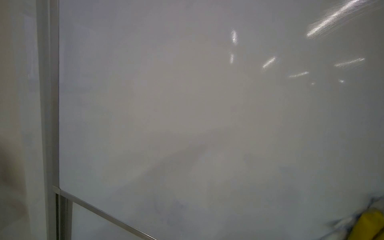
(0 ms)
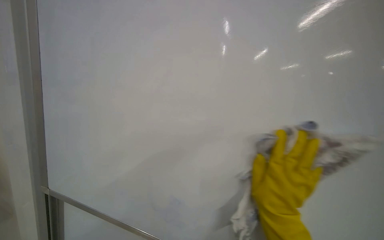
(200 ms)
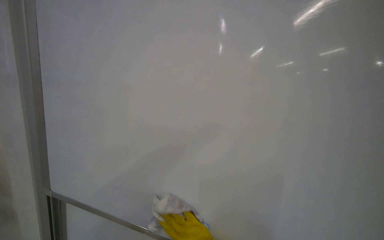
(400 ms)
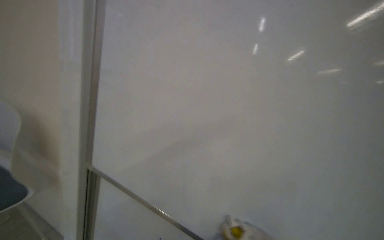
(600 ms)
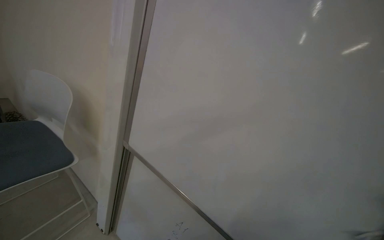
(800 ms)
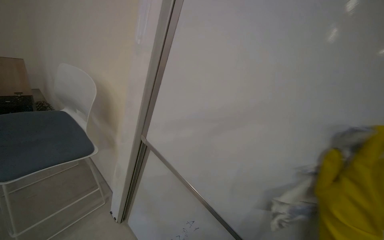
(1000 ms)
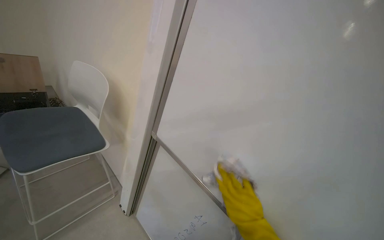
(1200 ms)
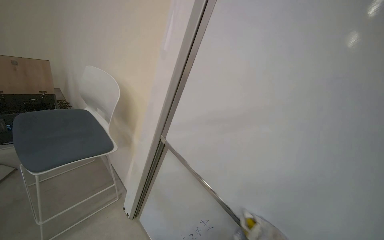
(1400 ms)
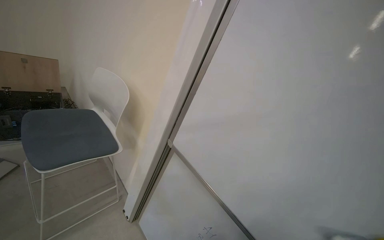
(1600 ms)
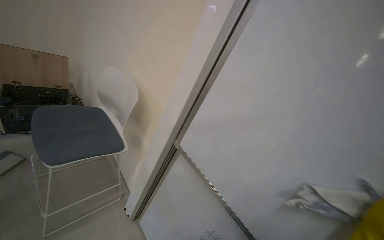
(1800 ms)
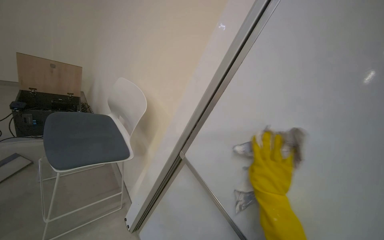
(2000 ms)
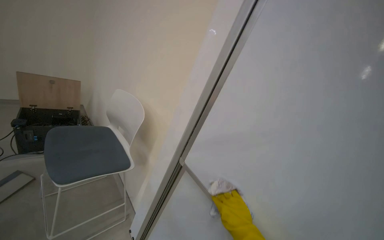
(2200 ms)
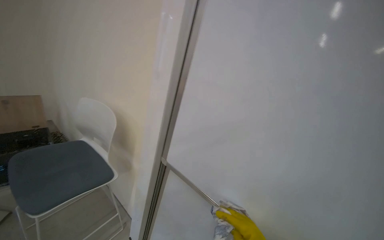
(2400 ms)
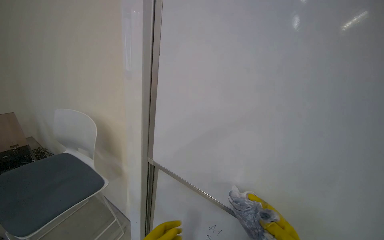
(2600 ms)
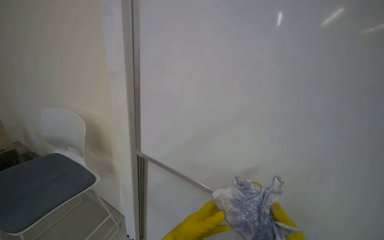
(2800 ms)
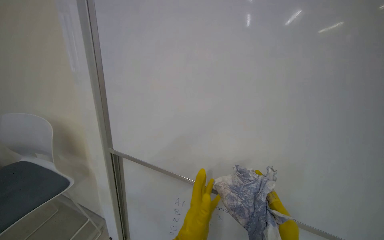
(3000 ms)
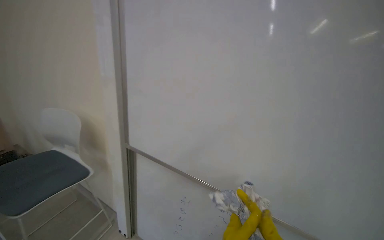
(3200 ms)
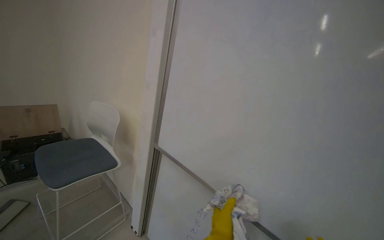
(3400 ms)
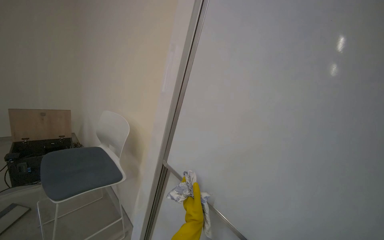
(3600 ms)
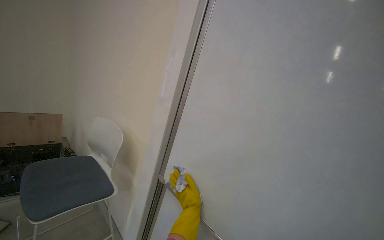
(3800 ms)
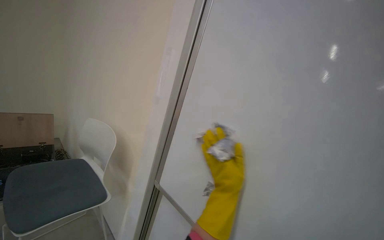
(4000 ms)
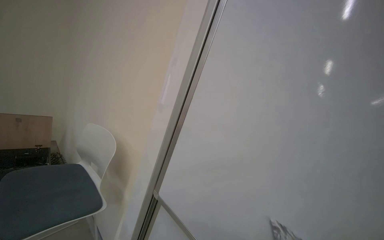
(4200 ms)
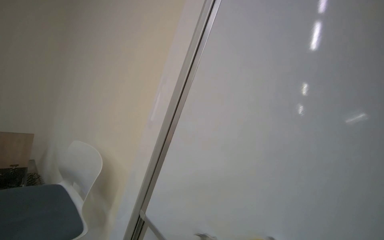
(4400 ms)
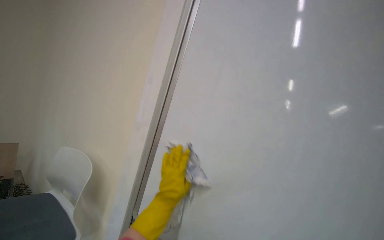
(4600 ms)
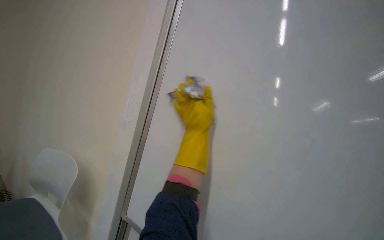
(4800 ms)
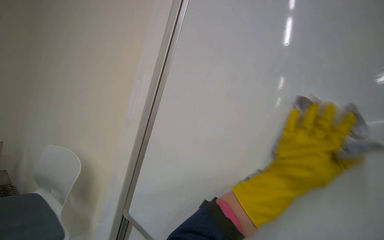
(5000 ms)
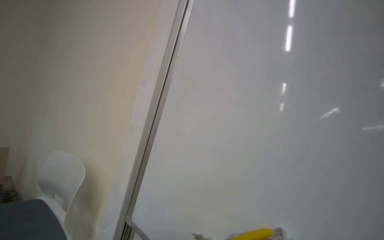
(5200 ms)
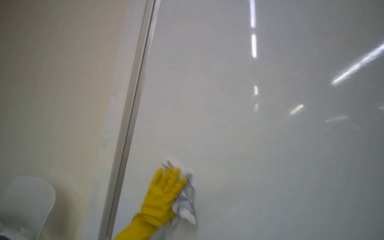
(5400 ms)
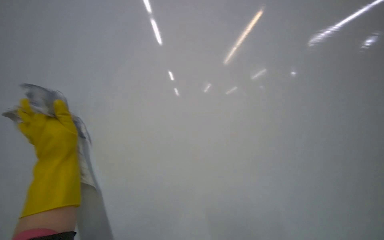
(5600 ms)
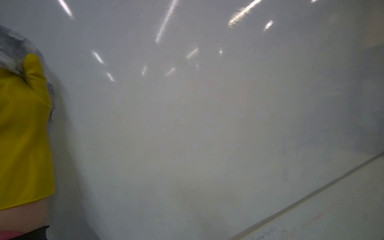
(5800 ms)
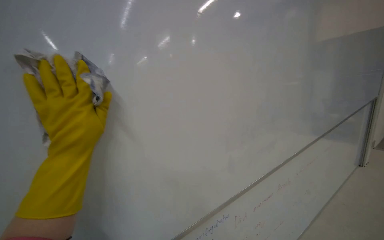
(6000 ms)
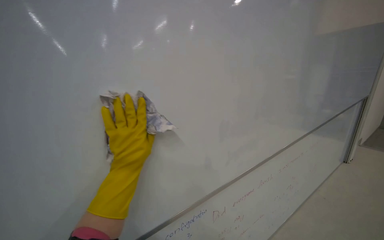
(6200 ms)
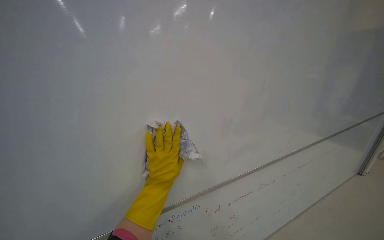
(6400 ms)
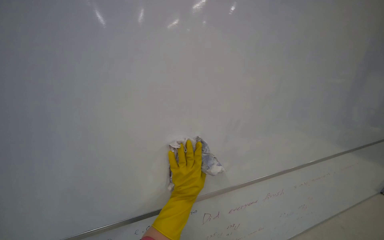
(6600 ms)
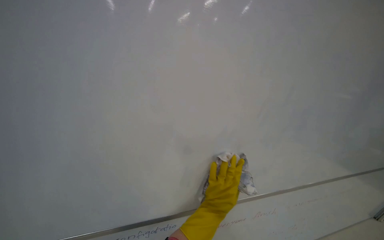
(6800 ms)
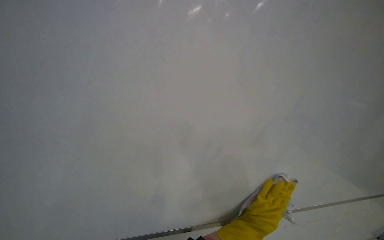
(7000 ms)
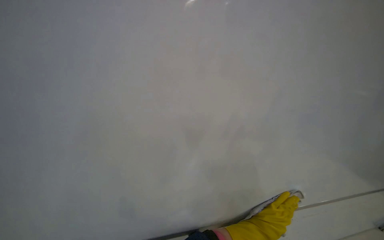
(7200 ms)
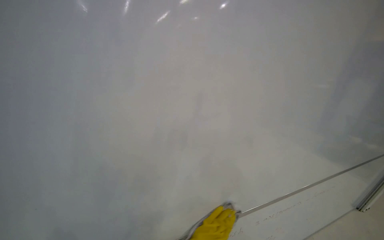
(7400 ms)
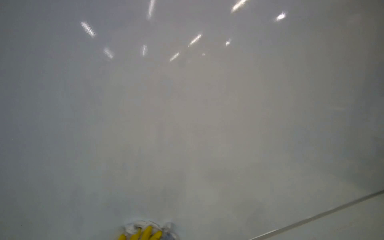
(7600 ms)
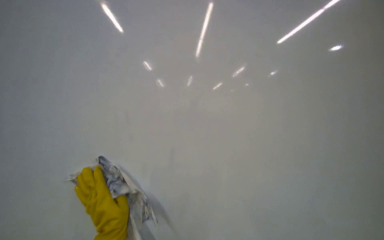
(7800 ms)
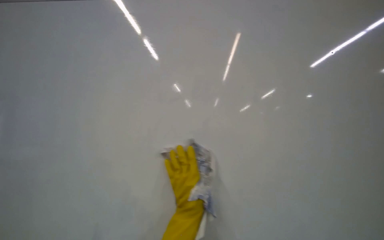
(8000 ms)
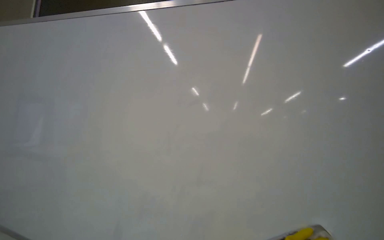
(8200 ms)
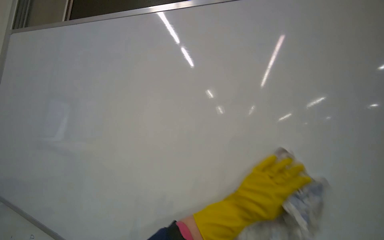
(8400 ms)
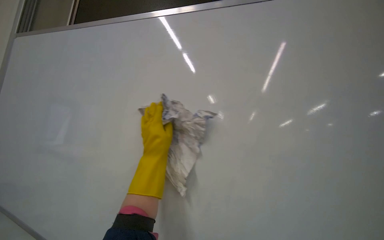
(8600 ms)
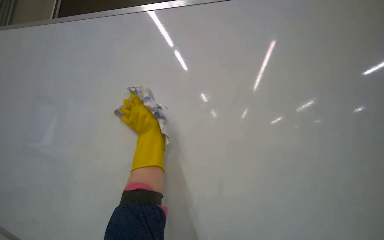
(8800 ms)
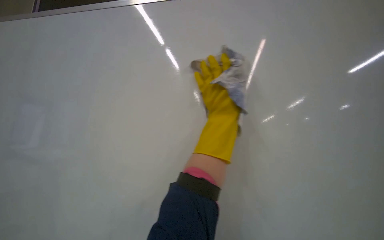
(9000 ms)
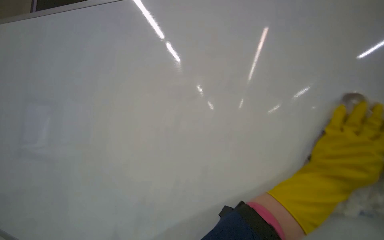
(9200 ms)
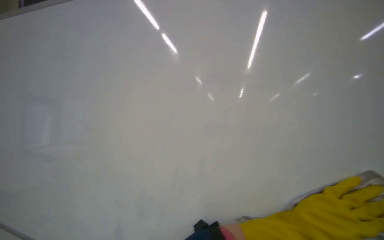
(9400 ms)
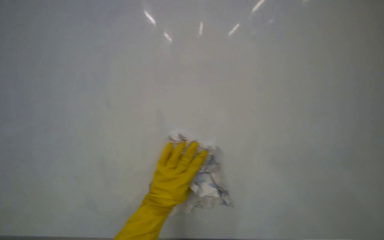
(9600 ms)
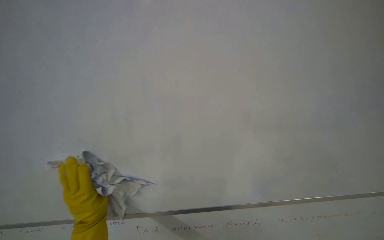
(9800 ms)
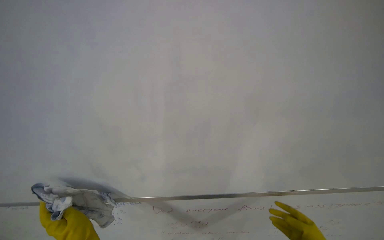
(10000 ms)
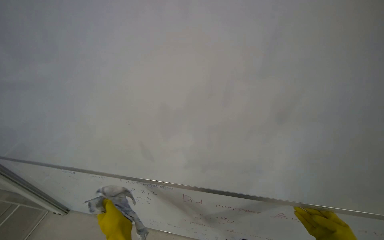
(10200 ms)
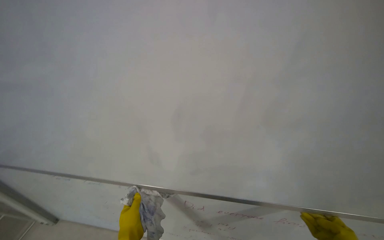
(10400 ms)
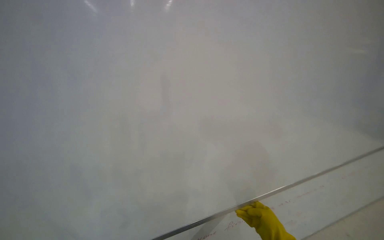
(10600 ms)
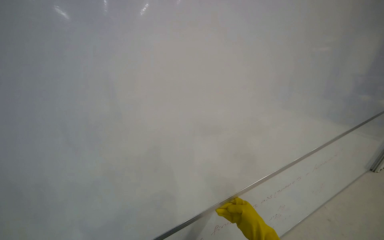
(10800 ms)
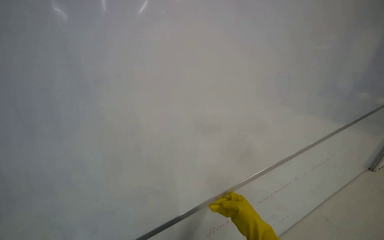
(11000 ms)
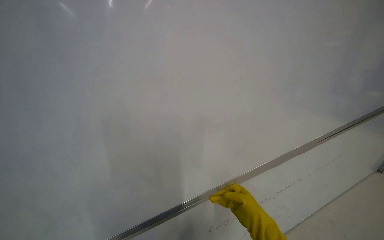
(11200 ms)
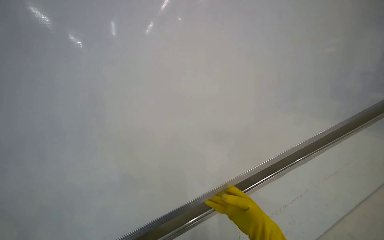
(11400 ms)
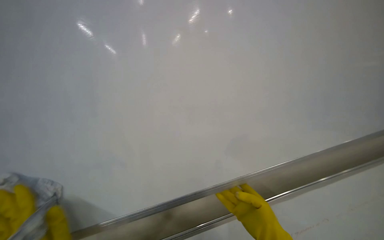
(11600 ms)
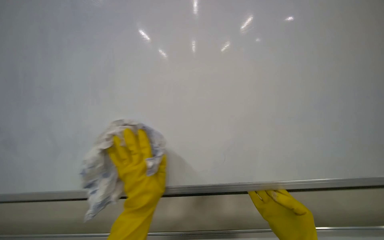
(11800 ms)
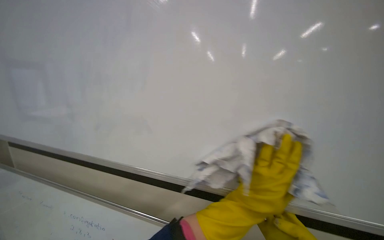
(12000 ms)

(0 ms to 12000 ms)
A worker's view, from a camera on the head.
Job: wiping surfaces.
The whole recording: Cleaning whiteboard surface. The worker cleans the whiteboard surface with a cloth.
1600 ms - 3000 ms: The head turns to the right by about 30 degrees.
3000 ms - 4400 ms: The head rotates roughly 25 degrees to the left. The camera pitches upward, by approximately 20 degrees.
9000 ms - 10400 ms: The camera sweeps to the left, by some 20 degrees. The view tilts approximately 25 degrees downward.

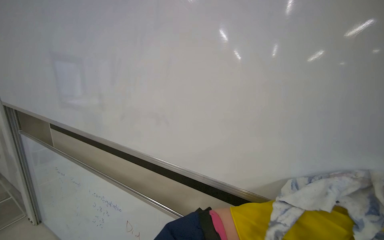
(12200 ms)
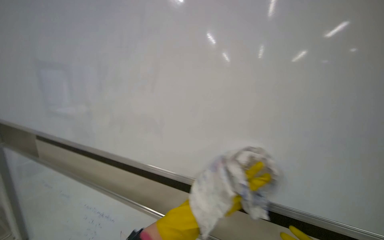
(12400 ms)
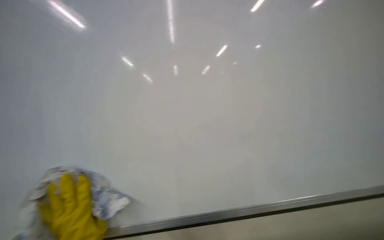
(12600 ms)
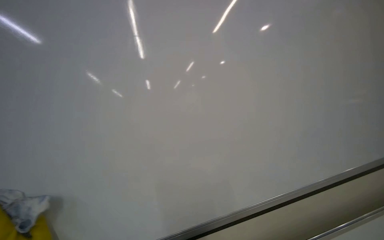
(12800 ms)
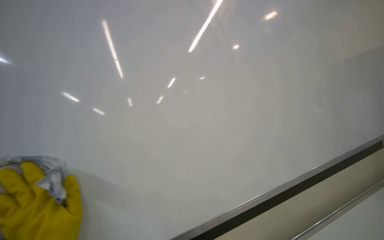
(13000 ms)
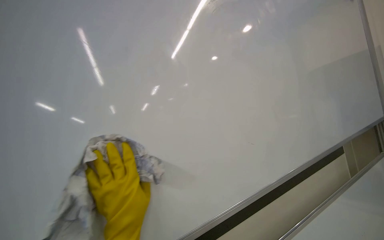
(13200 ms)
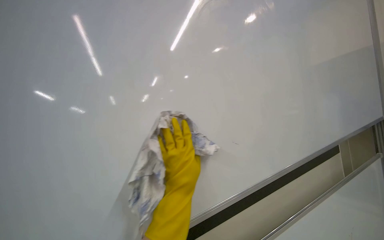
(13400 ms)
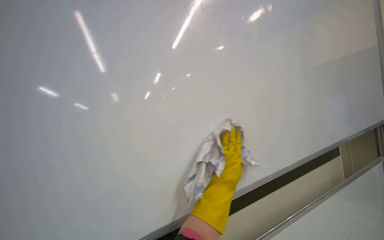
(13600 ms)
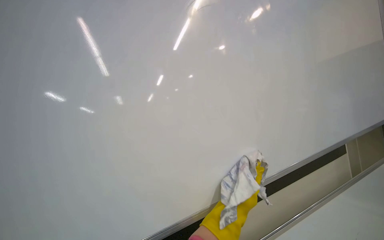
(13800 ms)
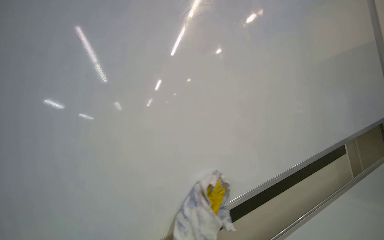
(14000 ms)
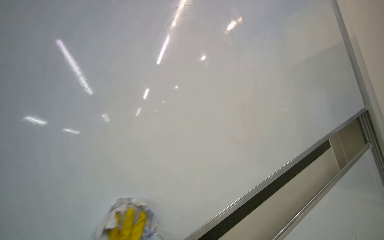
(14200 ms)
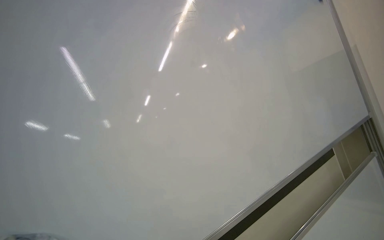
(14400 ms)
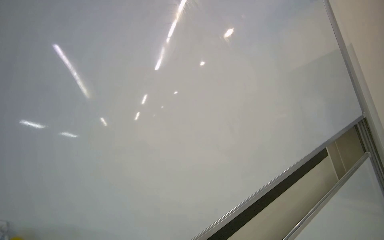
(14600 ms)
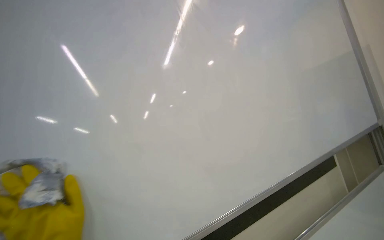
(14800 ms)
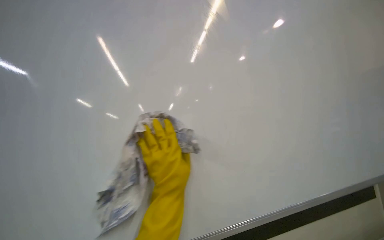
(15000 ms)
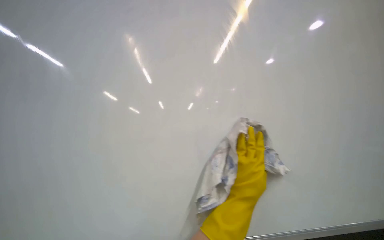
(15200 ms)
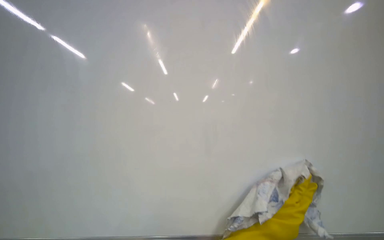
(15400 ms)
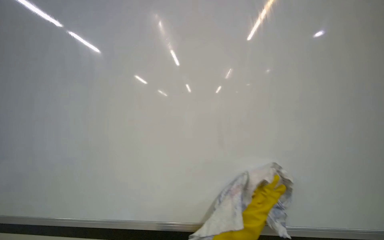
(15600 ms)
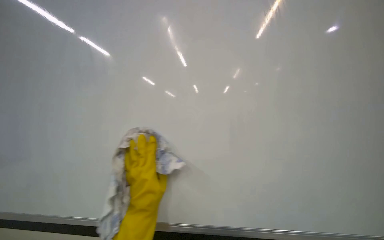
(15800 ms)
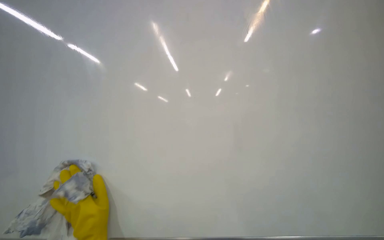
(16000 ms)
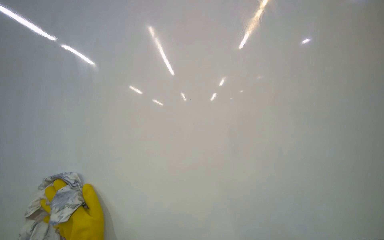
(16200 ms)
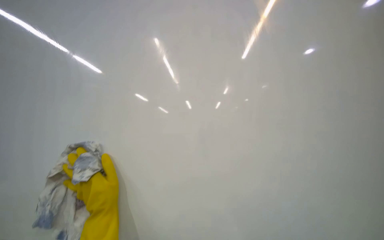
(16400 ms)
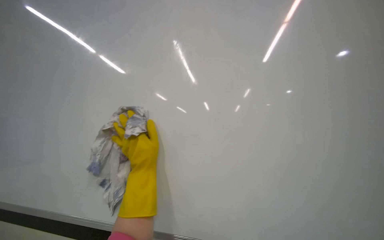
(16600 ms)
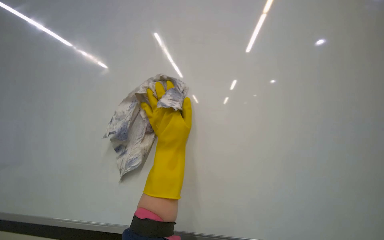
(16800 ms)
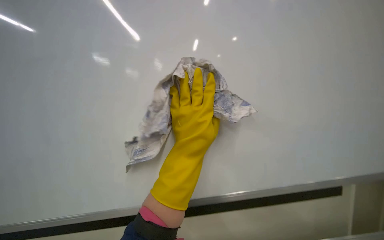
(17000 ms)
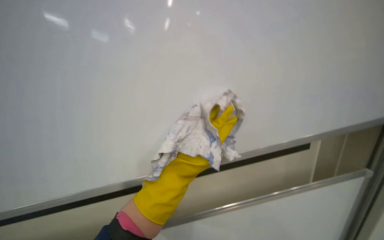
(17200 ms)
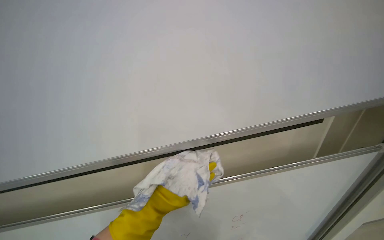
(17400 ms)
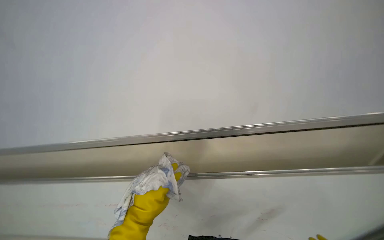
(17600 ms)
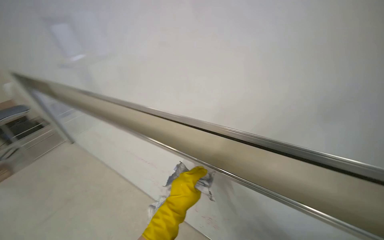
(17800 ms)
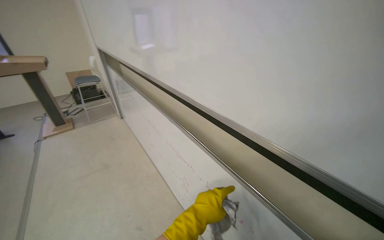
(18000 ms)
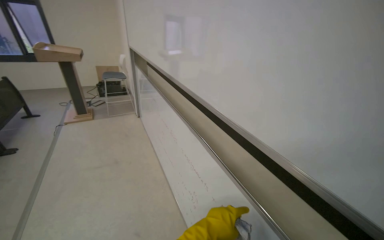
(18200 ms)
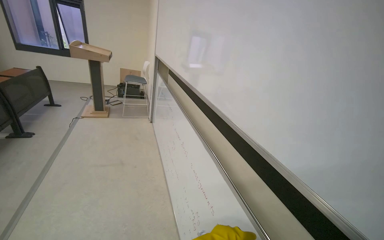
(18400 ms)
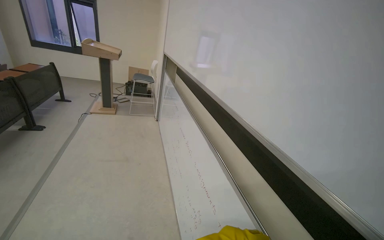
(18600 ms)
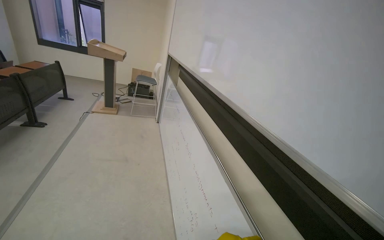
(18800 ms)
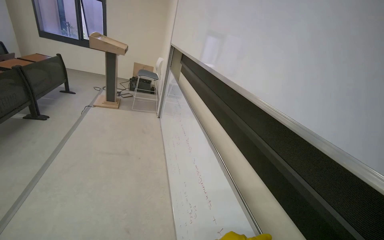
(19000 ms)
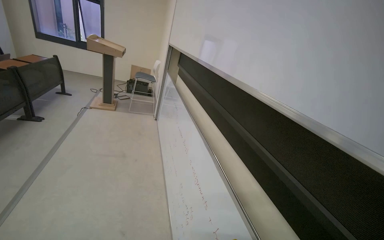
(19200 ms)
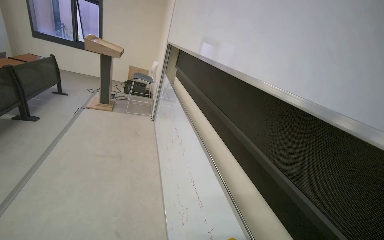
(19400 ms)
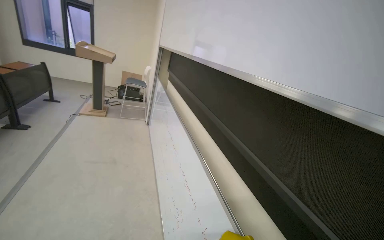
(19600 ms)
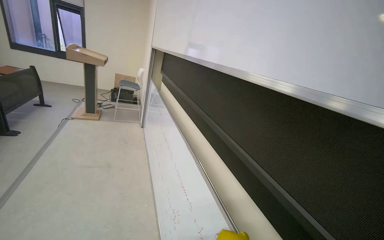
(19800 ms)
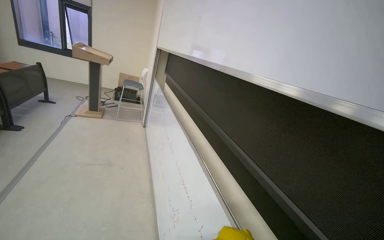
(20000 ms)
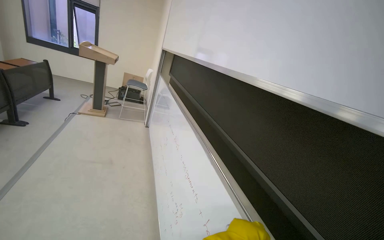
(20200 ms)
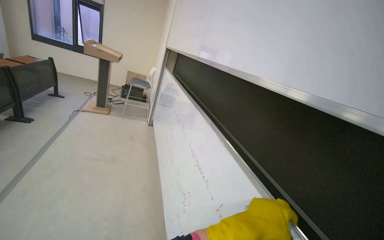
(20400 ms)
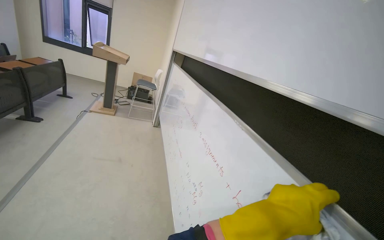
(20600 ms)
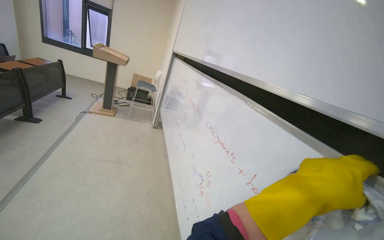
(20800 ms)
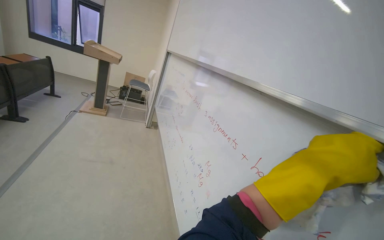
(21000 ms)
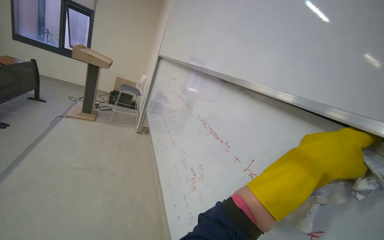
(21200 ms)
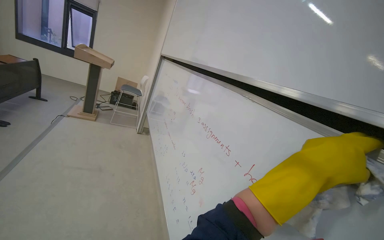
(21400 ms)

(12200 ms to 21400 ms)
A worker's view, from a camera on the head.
Job: wiping surfaces.
The whole recording: Cleaning whiteboard surface. The worker cleans the whiteboard surface with a cloth.
12200 ms - 13800 ms: The camera sweeps to the right, by some 20 degrees. The camera pitches downward, by some 15 degrees.
13800 ms - 15200 ms: The head turns to the left by roughly 20 degrees.
16800 ms - 18400 ms: The scene turns some 50 degrees clockwise in the picture.
